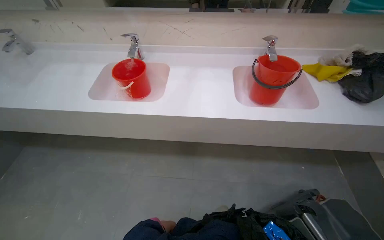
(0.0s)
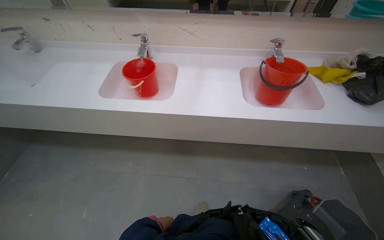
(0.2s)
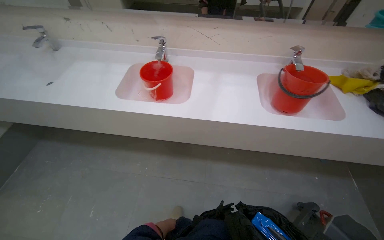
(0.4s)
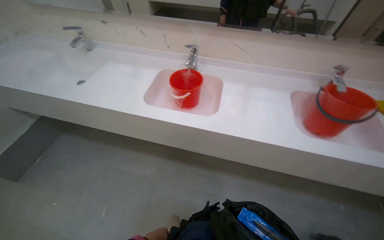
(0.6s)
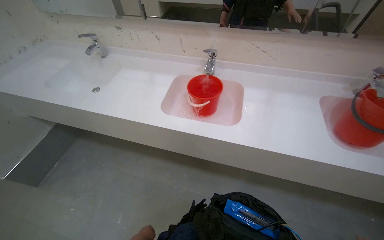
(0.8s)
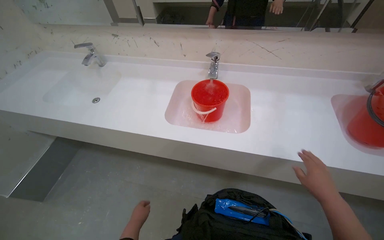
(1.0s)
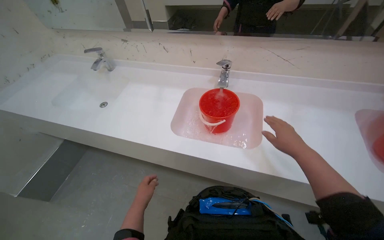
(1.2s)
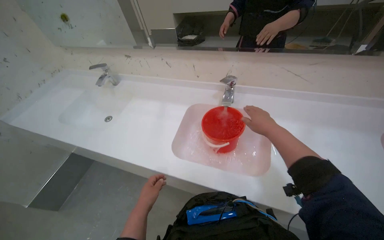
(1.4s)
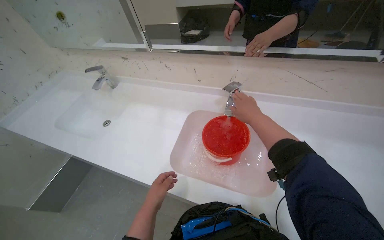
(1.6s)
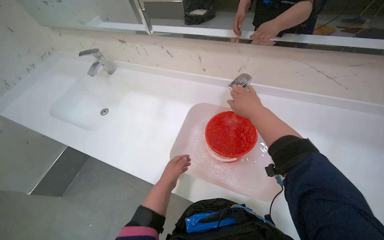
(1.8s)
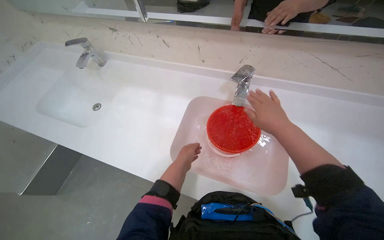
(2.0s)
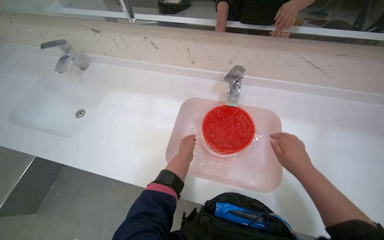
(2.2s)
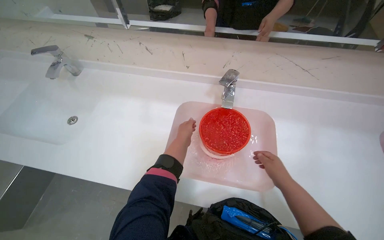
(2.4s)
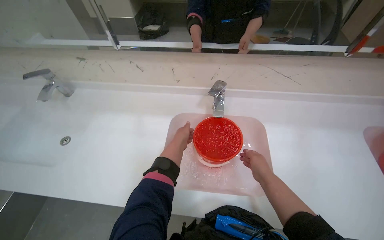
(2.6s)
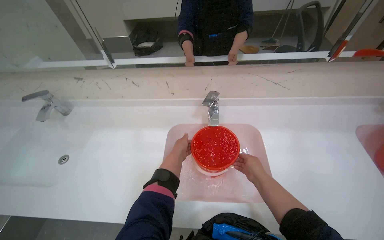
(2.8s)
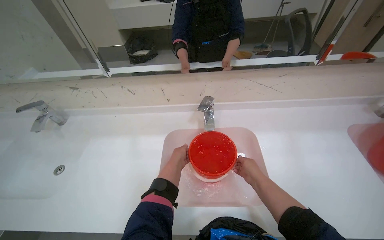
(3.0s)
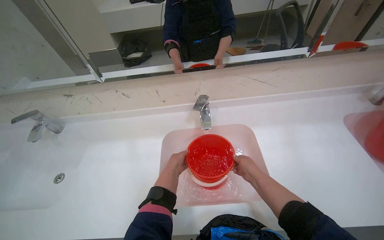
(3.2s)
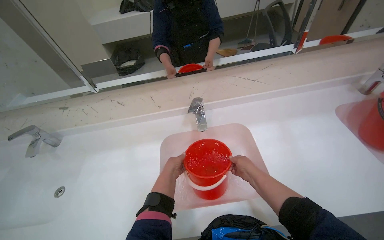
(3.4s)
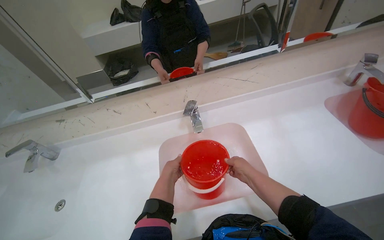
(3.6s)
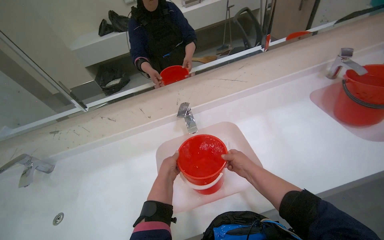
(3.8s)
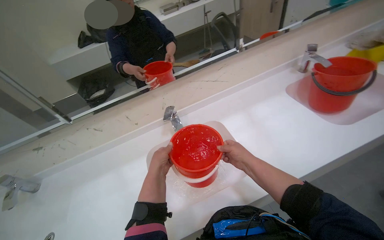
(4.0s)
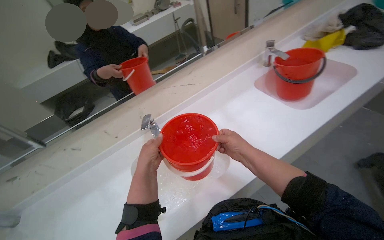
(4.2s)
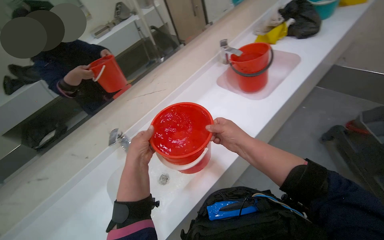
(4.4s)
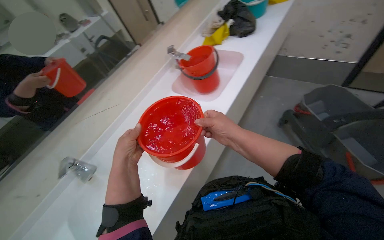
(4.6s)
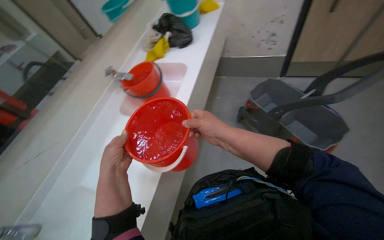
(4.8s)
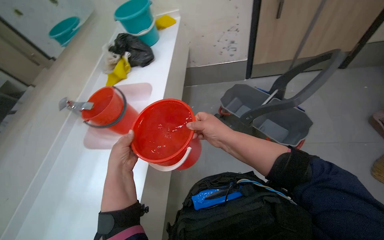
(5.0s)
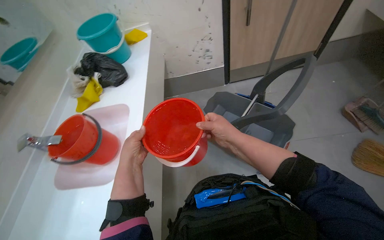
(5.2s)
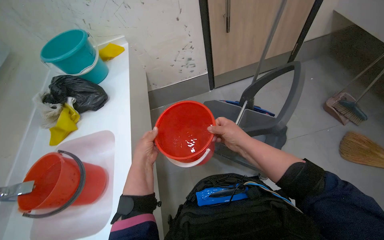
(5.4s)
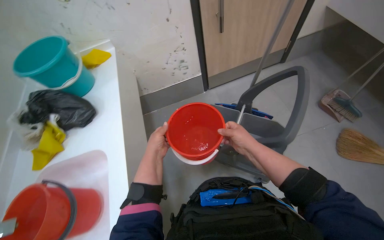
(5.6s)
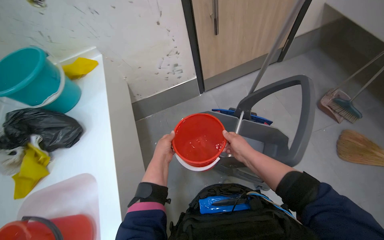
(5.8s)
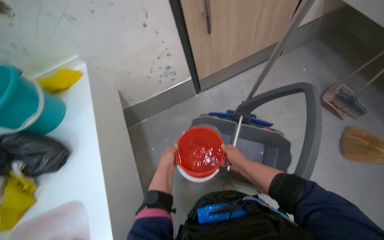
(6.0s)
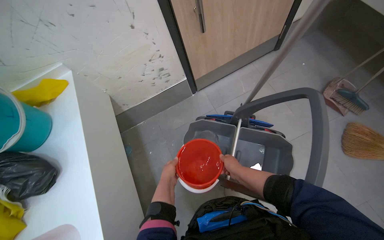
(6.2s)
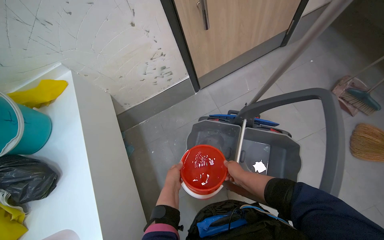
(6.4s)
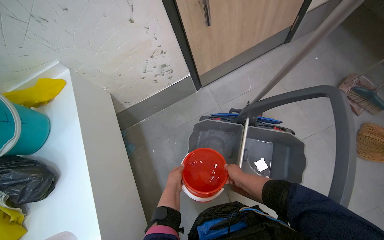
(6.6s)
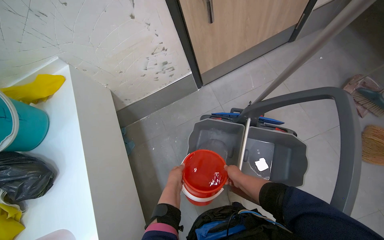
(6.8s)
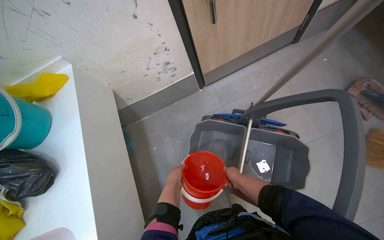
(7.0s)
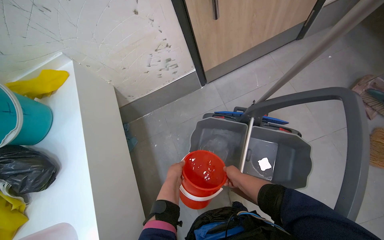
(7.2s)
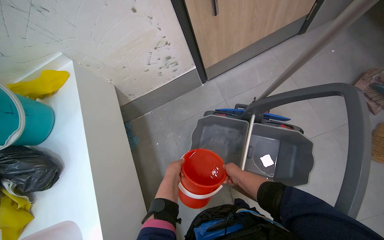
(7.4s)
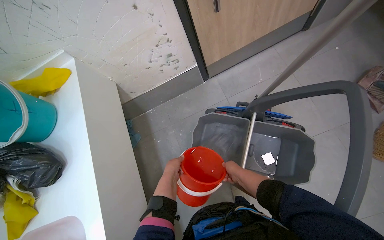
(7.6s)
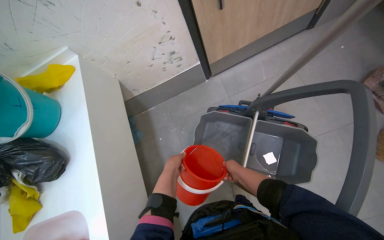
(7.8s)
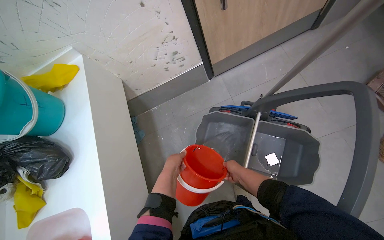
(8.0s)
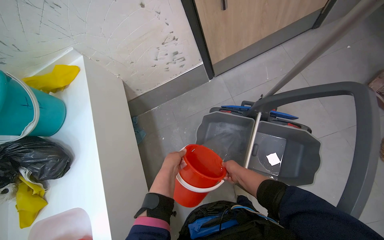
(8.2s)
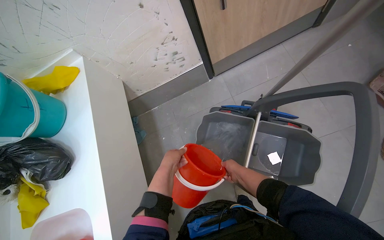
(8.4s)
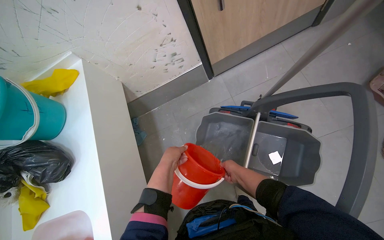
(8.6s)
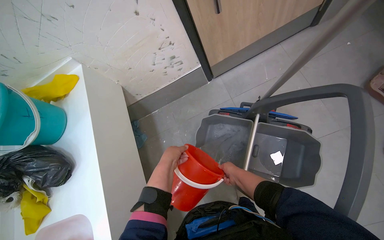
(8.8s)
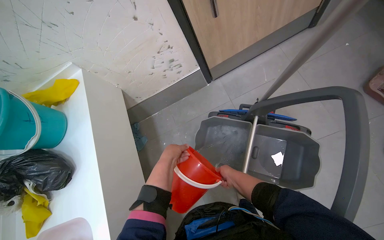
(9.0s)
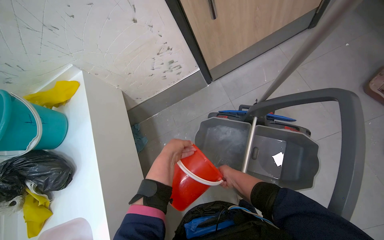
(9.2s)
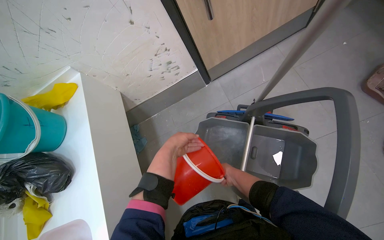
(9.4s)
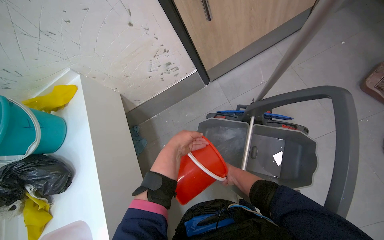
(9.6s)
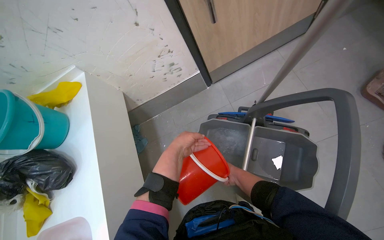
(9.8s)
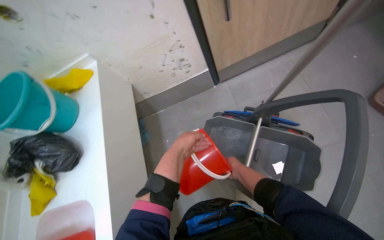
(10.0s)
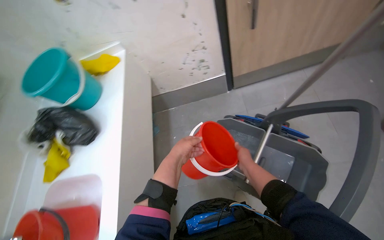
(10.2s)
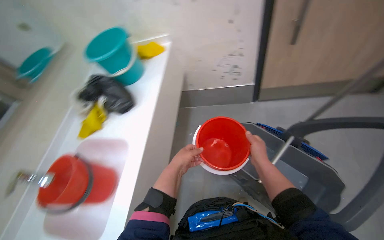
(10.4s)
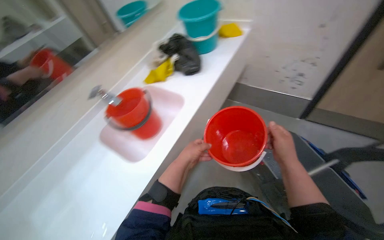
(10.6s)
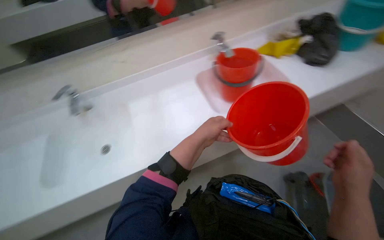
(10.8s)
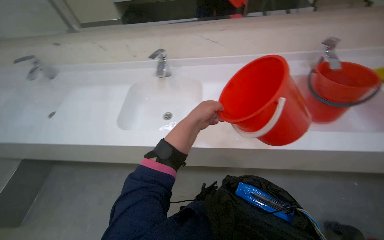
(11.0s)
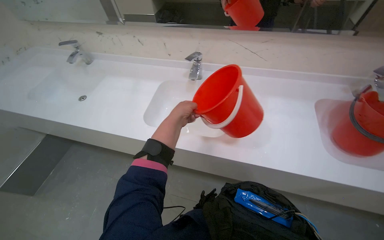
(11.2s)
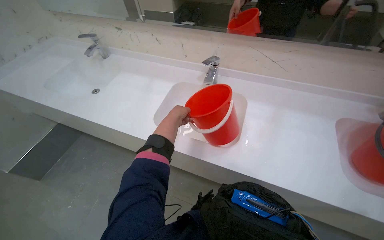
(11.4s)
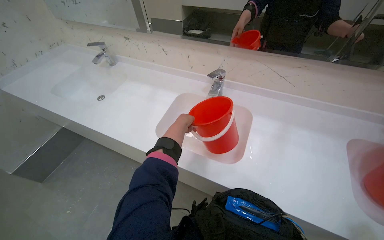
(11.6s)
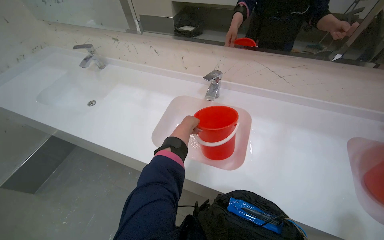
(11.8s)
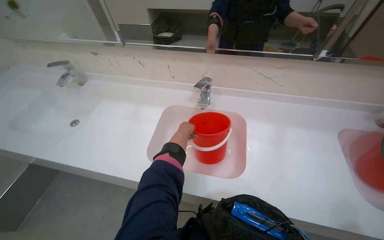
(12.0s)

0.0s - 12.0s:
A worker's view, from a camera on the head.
Job: preparing cleaning supplies.
The whole recording: Filling cleaning cart with water. The worker fills buckets with water from the sink and pours them into the cleaning cart.
0.0s - 1.6s: The wearer moves some 2 m. The camera sweeps to the right, by about 25 degrees. The wearer looks approximately 15 degrees further upward.
1.6s - 3.0s: The head rotates roughly 20 degrees to the right. The right hand shifts about 20 cm down the picture and farther from the camera. The left hand is displaced up the picture and to the right by about 25 cm.
3.0s - 4.4s: The head rotates about 45 degrees to the right.
4.4s - 6.0s: The head travels about 90 cm. The wearer looks approximately 70 degrees further to the right.
6.0s - 7.6s: The right hand goes approximately 15 cm farther from the camera.
7.6s - 9.0s: The left hand travels up the picture by about 10 cm.
9.0s - 10.4s: The scene rotates clockwise by roughly 25 degrees.
10.4s - 12.0s: The head travels roughly 60 cm. The head turns to the left by roughly 60 degrees.

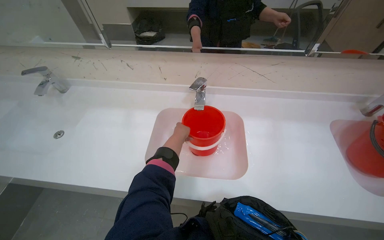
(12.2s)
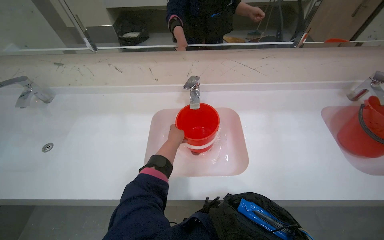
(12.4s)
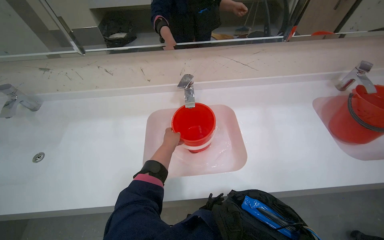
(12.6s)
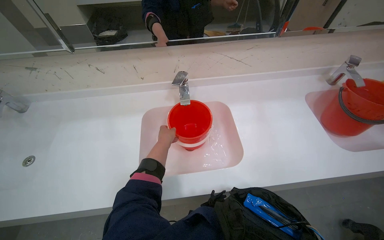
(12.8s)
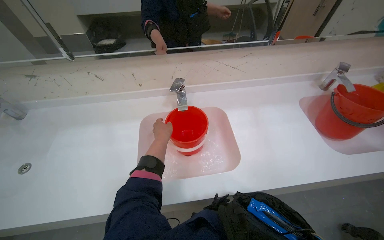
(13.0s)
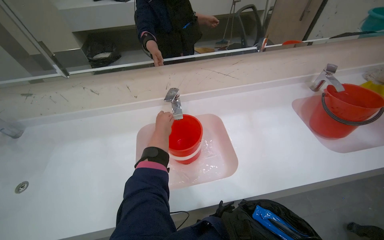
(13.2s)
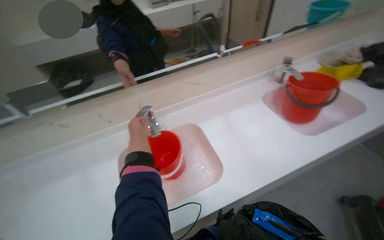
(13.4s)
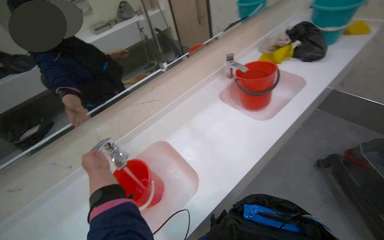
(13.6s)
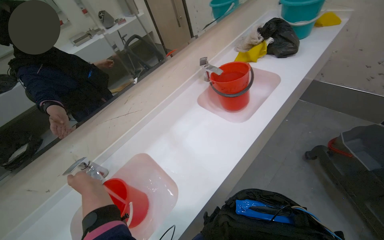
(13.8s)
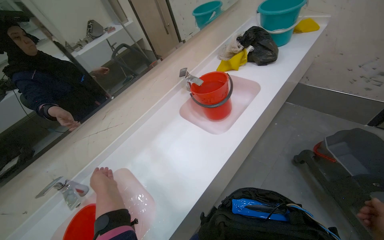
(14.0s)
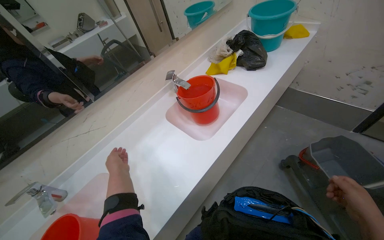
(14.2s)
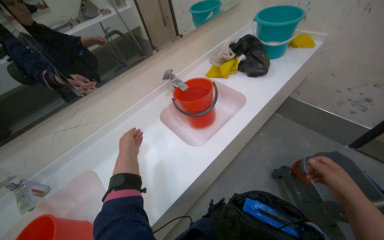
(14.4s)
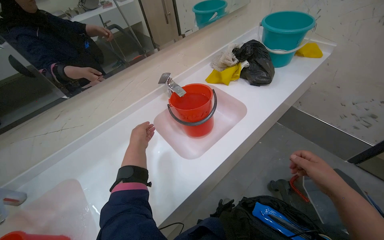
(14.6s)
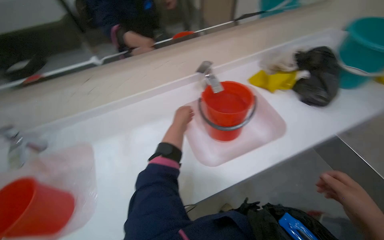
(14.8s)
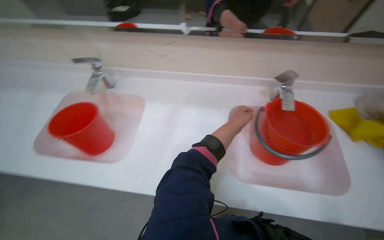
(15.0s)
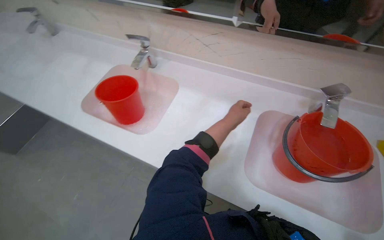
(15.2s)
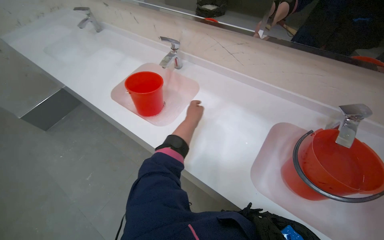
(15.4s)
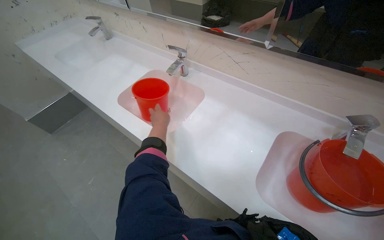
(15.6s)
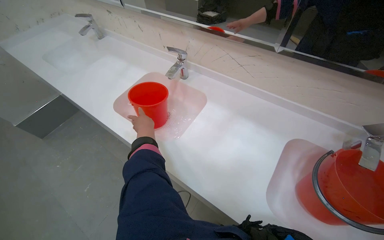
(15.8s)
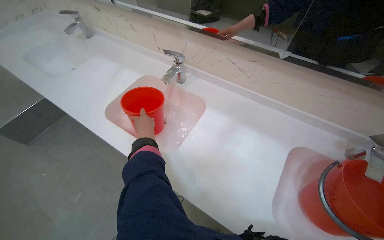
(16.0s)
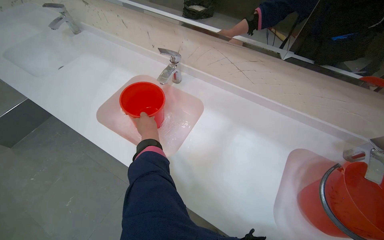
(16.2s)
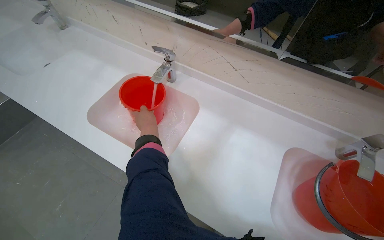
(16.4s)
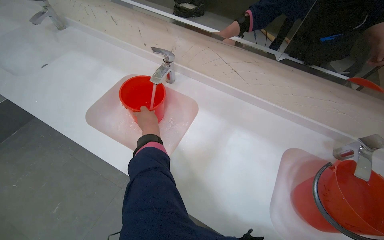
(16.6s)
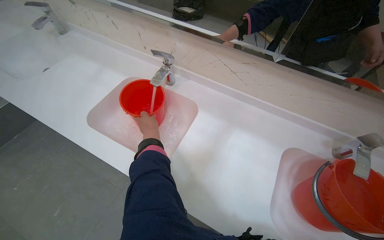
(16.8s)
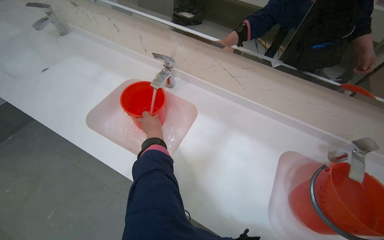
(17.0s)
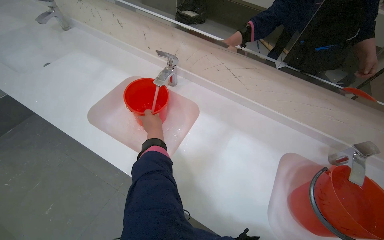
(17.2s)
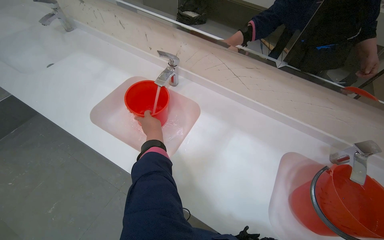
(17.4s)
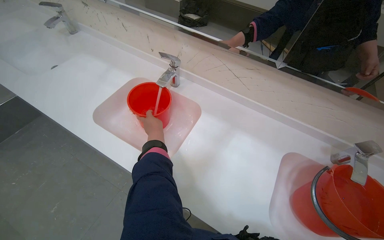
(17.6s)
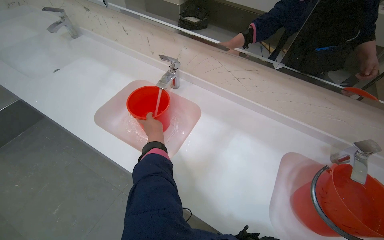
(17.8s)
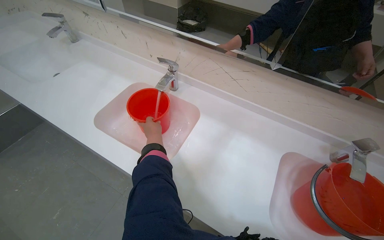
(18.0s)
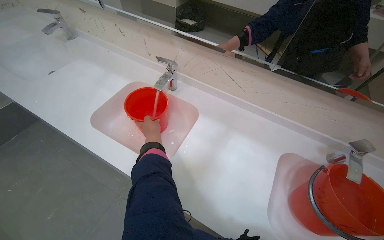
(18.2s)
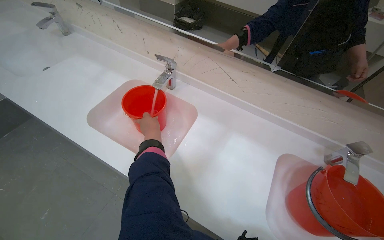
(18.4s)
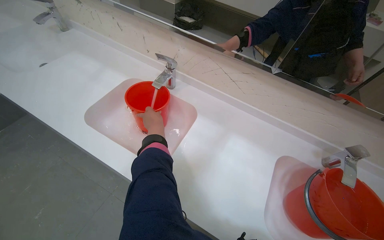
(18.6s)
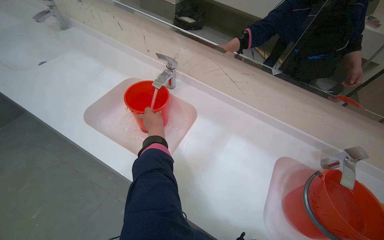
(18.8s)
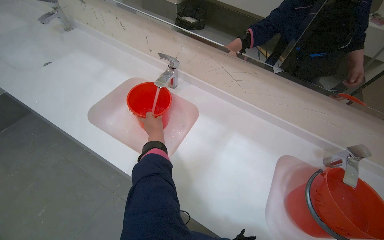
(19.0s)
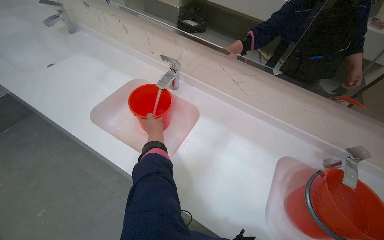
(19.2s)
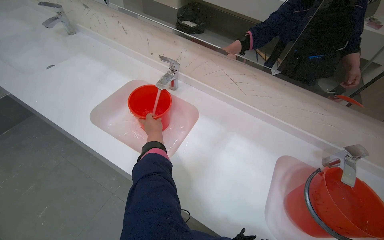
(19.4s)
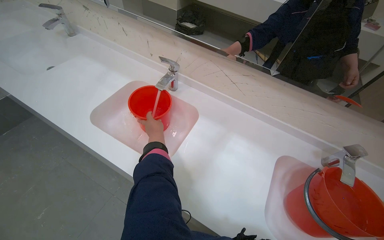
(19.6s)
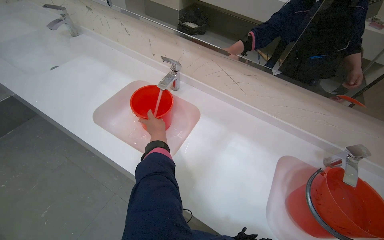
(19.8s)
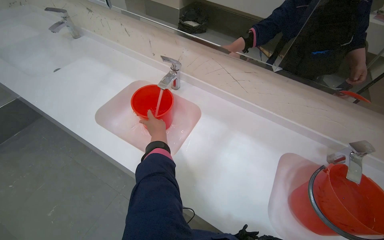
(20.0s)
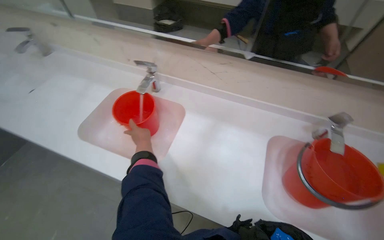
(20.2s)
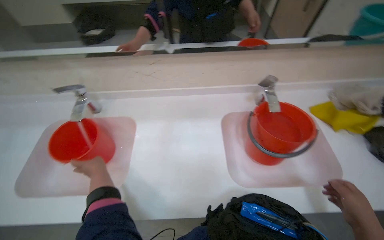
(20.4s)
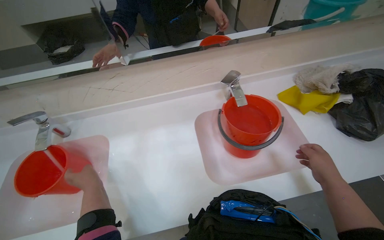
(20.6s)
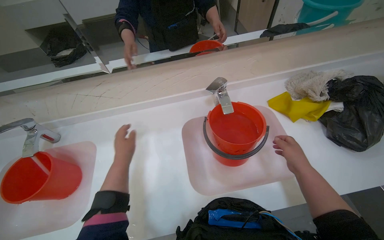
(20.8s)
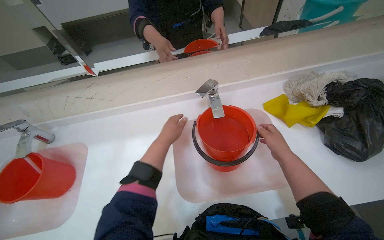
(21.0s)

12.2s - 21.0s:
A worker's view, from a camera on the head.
Job: preparing cleaning supplies.
The whole recording: Filling cleaning cart with water. The worker fills buckets with water from the sink and pours them into the cleaning cart.
12.2s - 13.6s: The head rotates some 50 degrees to the right.
13.6s - 15.2s: The camera is carried approximately 50 cm. The wearer's head swings approximately 65 degrees to the left. The camera pitches downward, by about 15 degrees.
15.2s - 16.6s: The left hand moves to the left, about 40 cm.
19.6s - 21.0s: The scene turns approximately 40 degrees counterclockwise in the picture.
